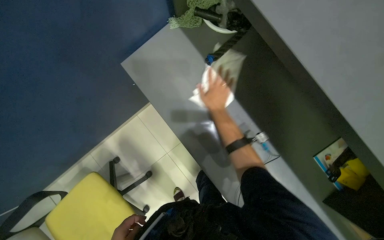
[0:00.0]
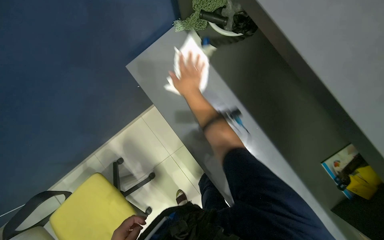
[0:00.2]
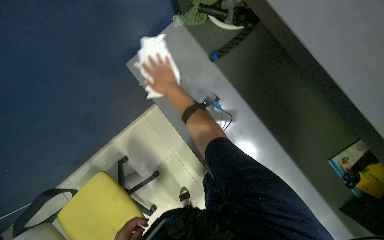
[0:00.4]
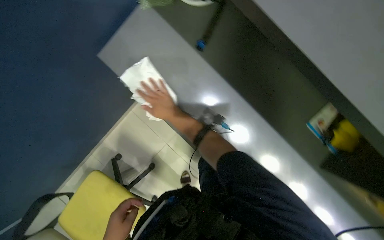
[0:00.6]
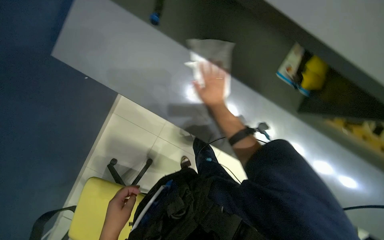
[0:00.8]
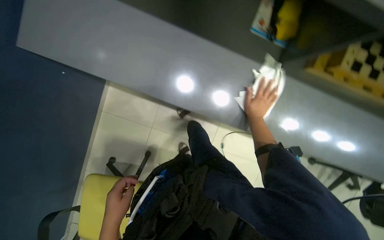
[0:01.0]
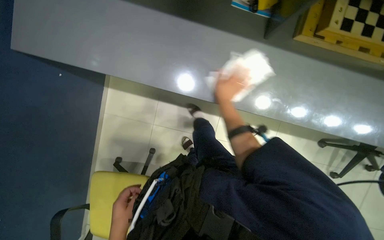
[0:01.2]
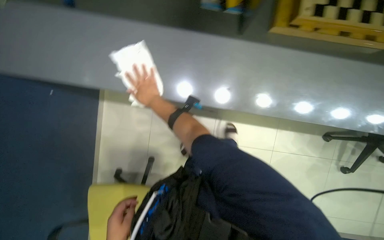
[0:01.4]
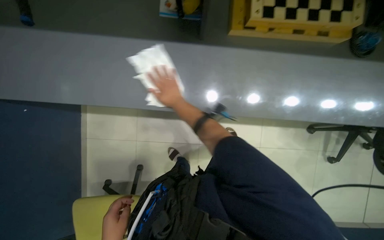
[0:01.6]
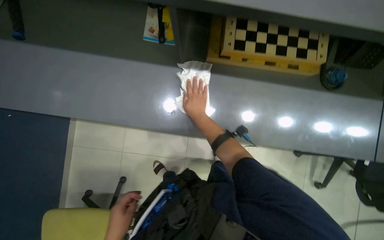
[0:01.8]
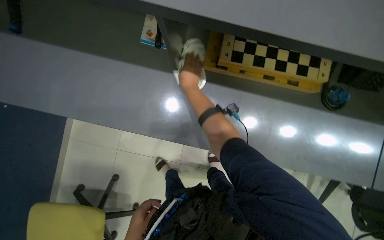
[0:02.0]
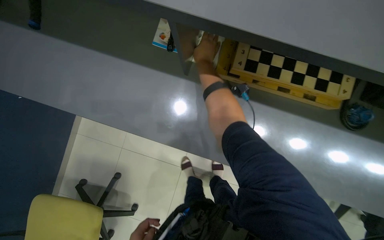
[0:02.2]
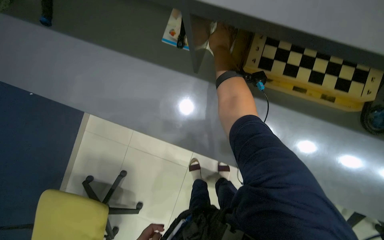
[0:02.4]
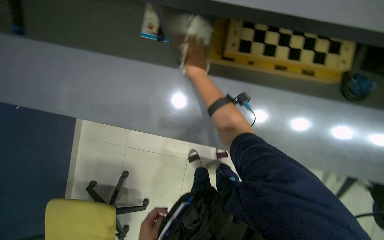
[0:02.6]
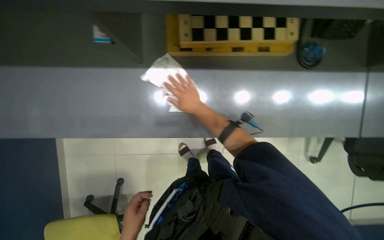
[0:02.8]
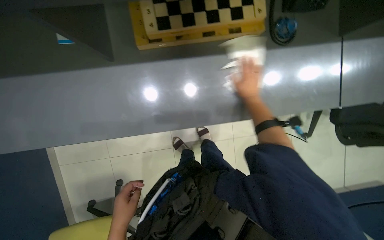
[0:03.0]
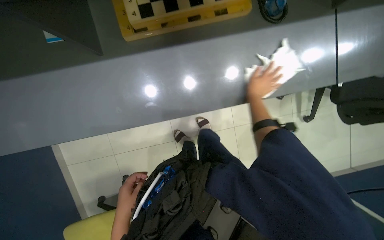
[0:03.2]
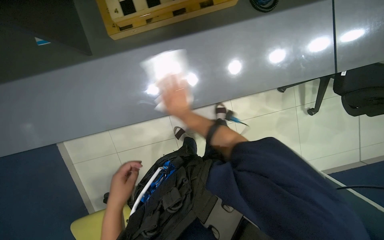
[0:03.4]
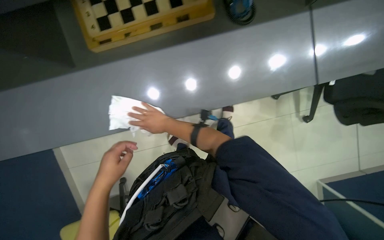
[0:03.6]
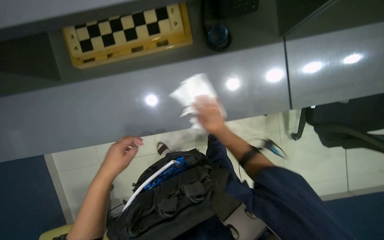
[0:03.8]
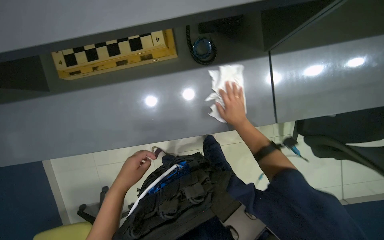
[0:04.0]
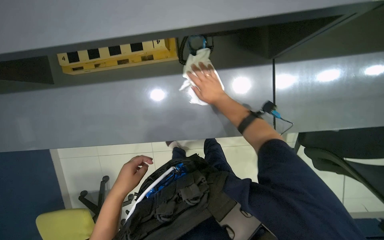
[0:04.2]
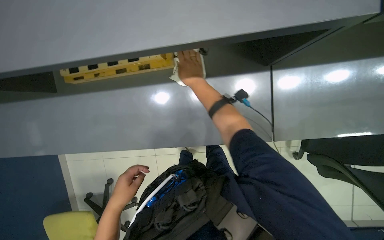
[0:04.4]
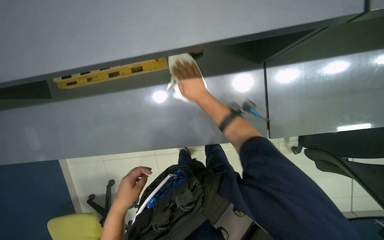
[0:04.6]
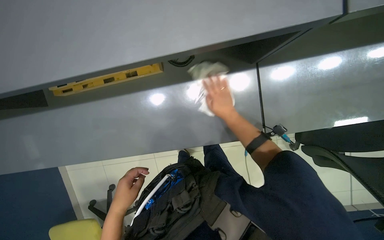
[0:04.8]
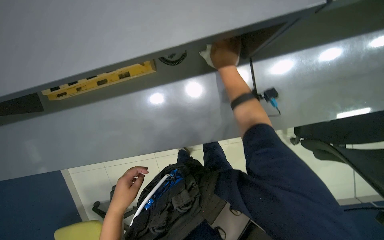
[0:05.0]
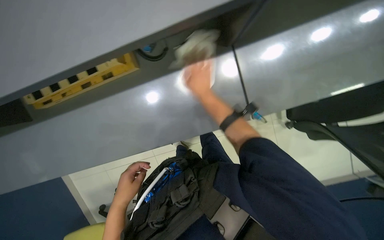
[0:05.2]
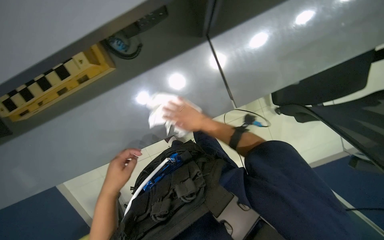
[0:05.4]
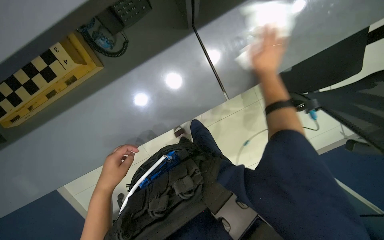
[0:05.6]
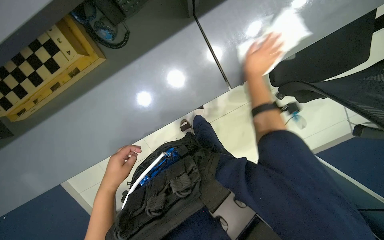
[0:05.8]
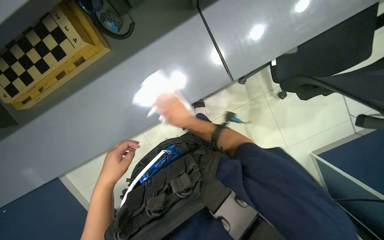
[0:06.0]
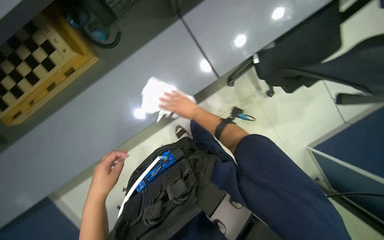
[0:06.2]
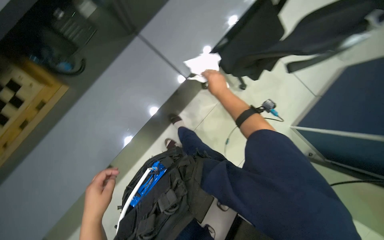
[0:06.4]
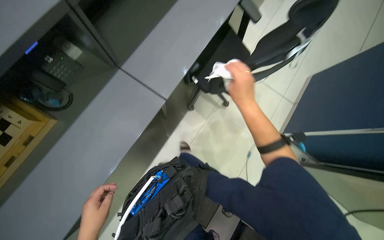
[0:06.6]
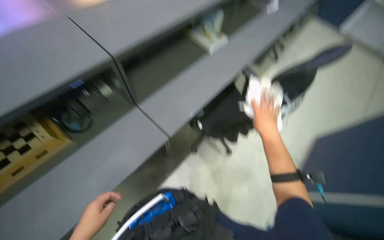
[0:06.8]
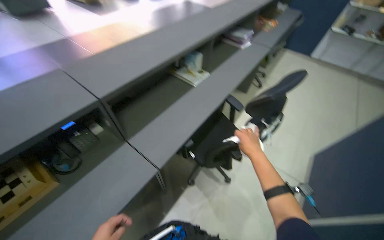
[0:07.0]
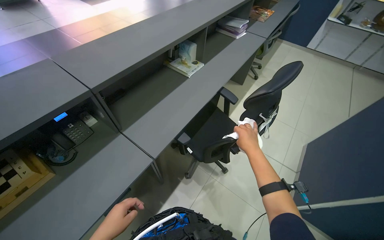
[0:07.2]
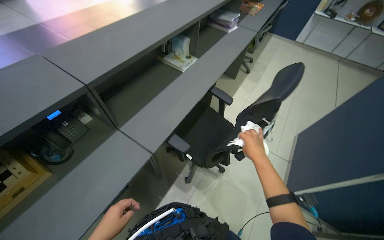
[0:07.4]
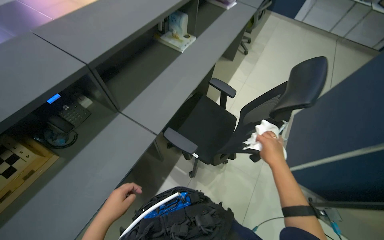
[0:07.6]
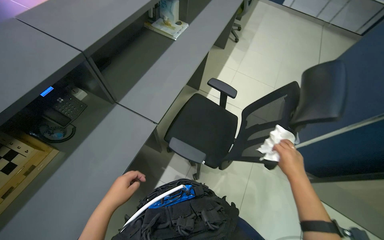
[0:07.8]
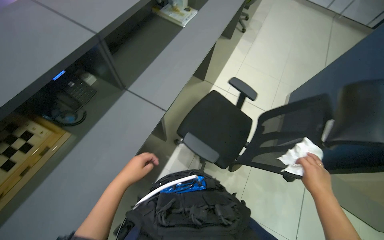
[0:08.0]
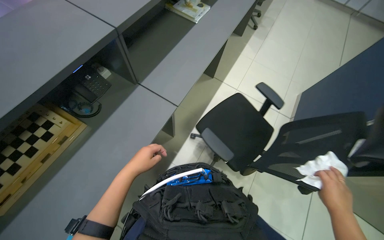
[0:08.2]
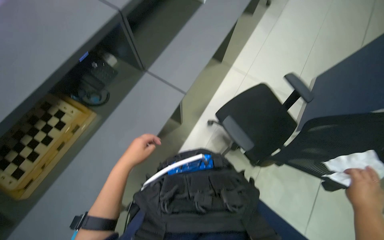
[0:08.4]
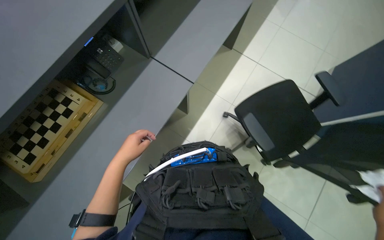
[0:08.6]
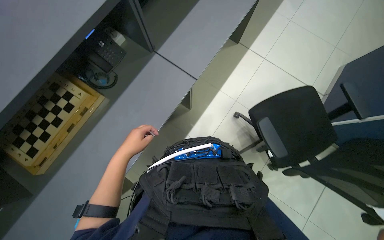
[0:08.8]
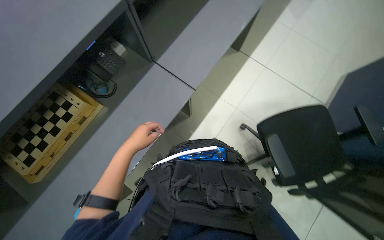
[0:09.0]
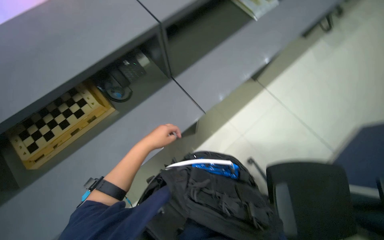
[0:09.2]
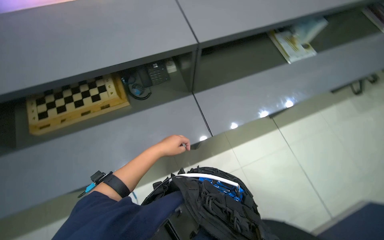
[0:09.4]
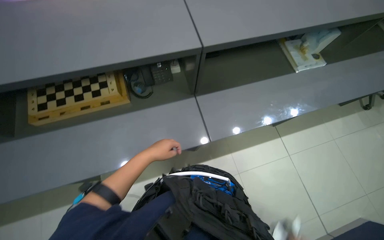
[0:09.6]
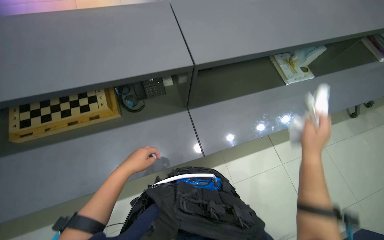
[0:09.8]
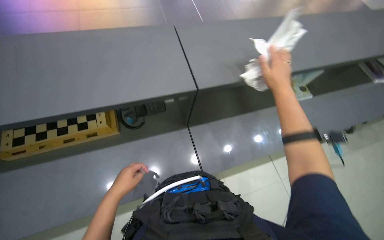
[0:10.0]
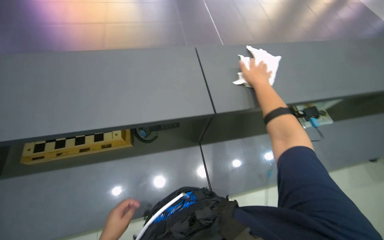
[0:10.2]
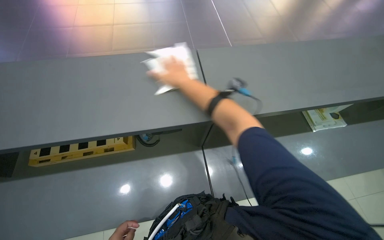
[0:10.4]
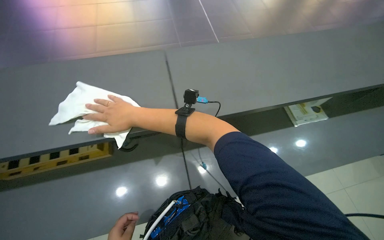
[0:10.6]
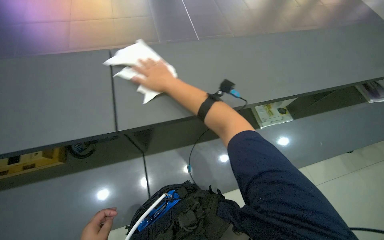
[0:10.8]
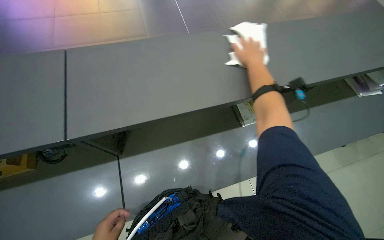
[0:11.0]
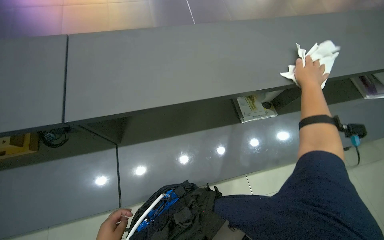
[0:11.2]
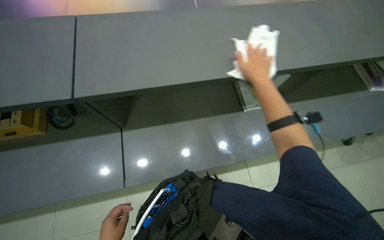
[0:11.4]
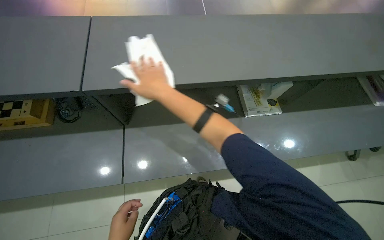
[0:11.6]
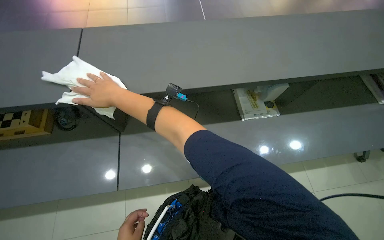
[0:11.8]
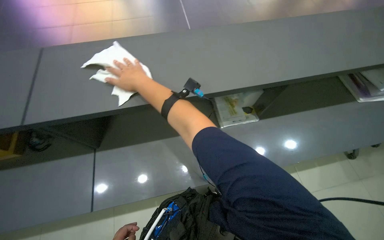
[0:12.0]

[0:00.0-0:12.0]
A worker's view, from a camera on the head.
Job: wiping surfaces.
The whole recording: Wiping desk surface. The worker wipes the long grey desk surface with a white cloth.
0:00.0 to 0:01.6: The head travels roughly 50 cm. The scene rotates counterclockwise by some 50 degrees.
0:03.0 to 0:04.4: The wearer moves to the right, roughly 50 cm.
0:04.4 to 0:06.0: The view tilts some 15 degrees downward. The left hand shifts some 10 cm up the picture, while the right hand moves down the picture, roughly 20 cm, and reaches approximately 40 cm to the right, then returns.
0:06.0 to 0:07.6: The wearer's head swings some 30 degrees to the right. The view tips upward by roughly 30 degrees.
0:07.6 to 0:09.0: The wearer looks roughly 15 degrees further downward.
0:09.0 to 0:10.4: The wearer looks roughly 25 degrees further upward. Everything in view rotates some 35 degrees clockwise.
0:10.4 to 0:12.0: The right hand moves left and right over some 50 cm, changing direction 2 times.

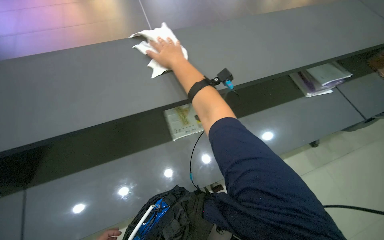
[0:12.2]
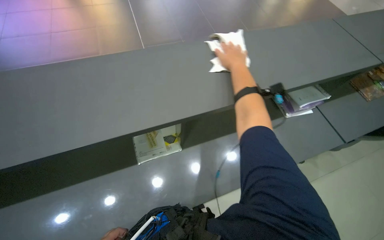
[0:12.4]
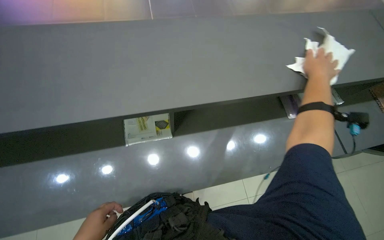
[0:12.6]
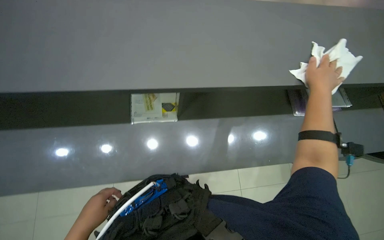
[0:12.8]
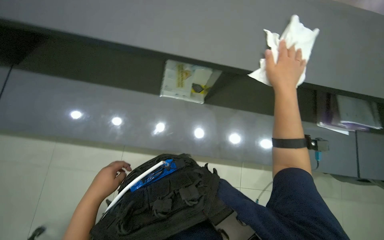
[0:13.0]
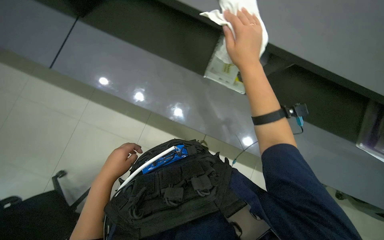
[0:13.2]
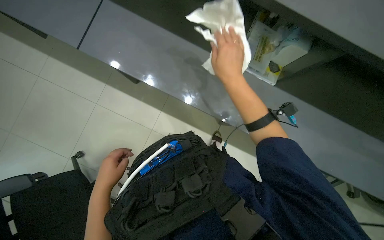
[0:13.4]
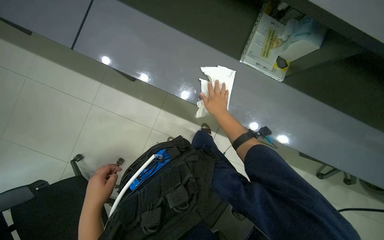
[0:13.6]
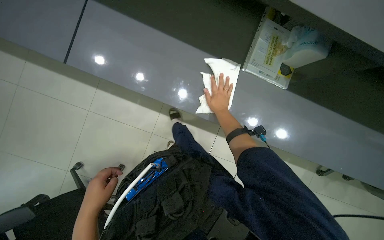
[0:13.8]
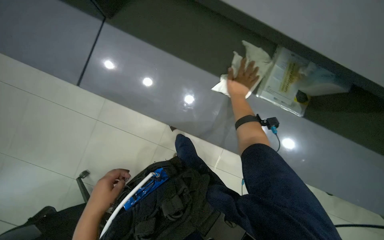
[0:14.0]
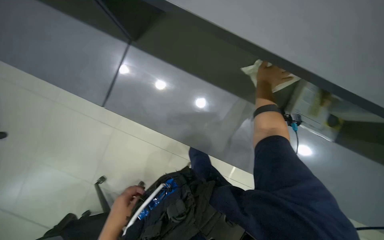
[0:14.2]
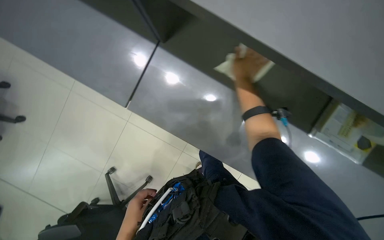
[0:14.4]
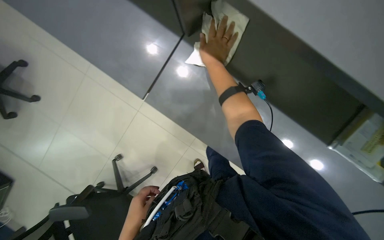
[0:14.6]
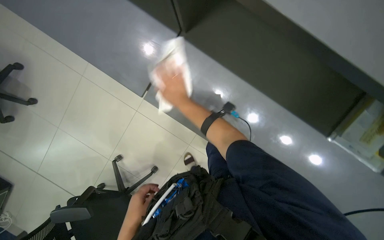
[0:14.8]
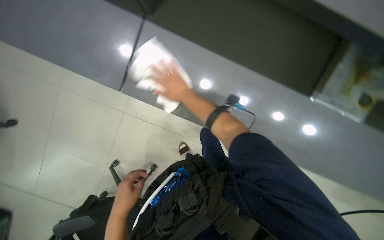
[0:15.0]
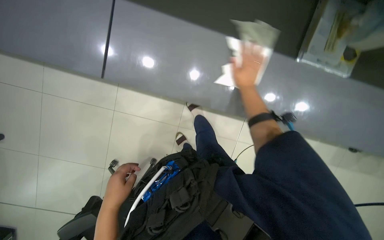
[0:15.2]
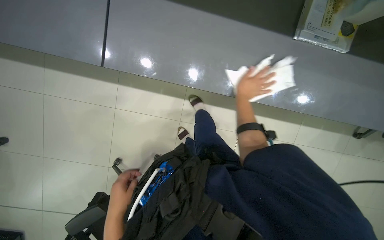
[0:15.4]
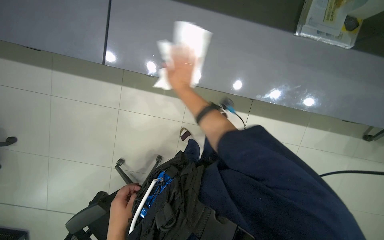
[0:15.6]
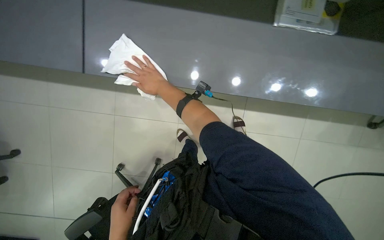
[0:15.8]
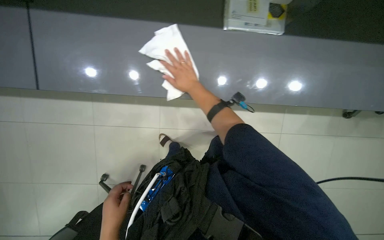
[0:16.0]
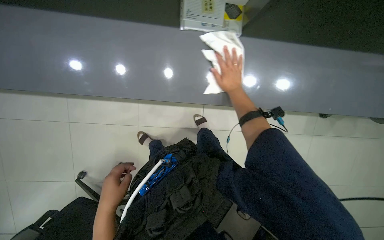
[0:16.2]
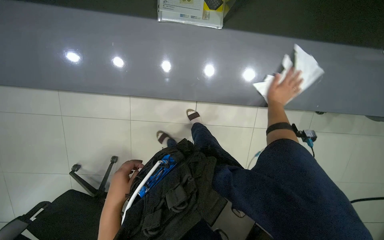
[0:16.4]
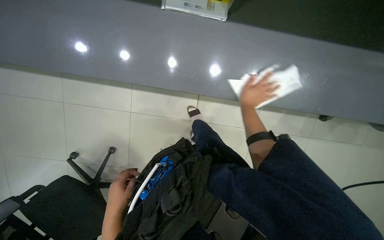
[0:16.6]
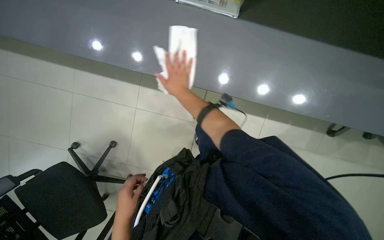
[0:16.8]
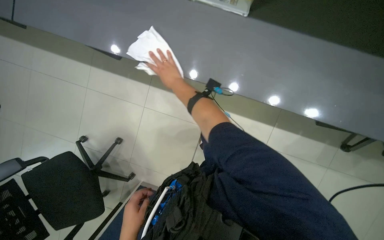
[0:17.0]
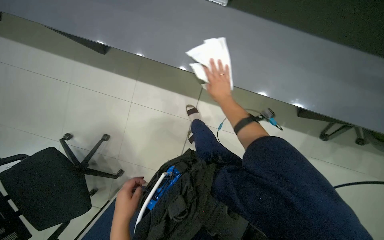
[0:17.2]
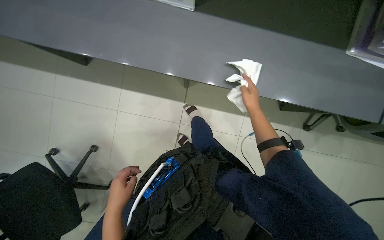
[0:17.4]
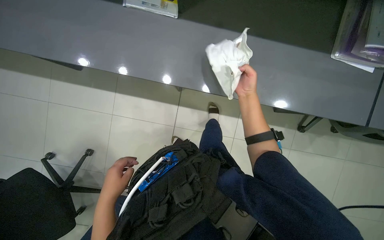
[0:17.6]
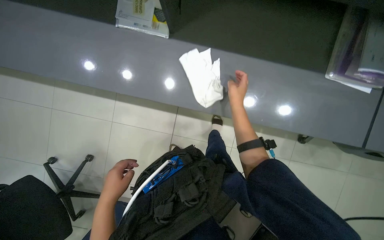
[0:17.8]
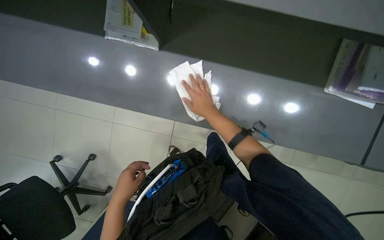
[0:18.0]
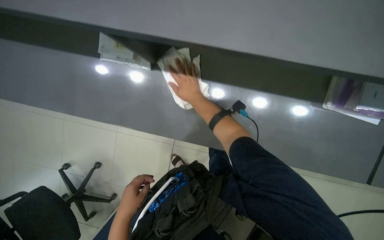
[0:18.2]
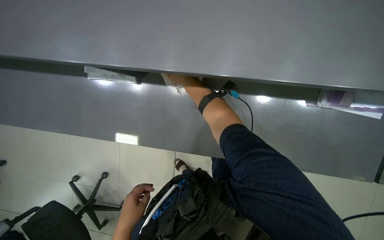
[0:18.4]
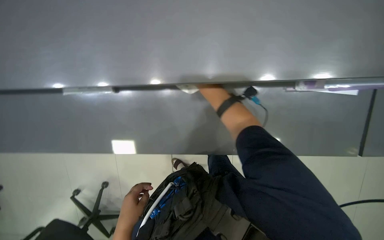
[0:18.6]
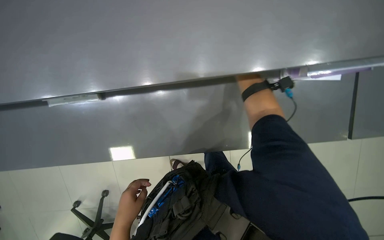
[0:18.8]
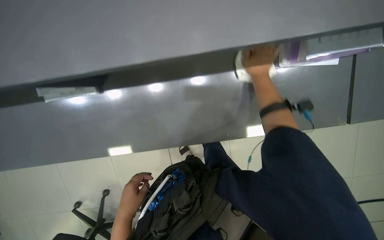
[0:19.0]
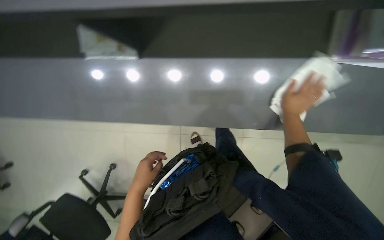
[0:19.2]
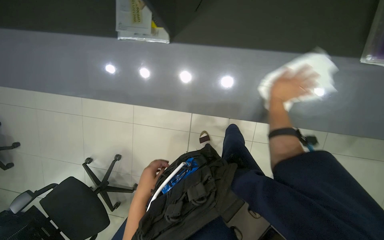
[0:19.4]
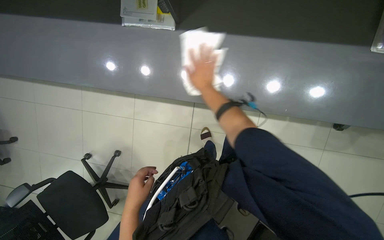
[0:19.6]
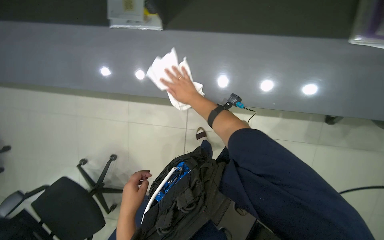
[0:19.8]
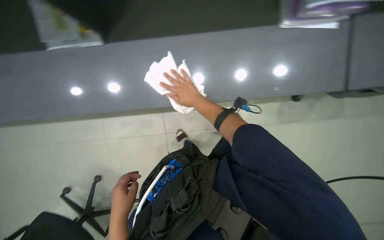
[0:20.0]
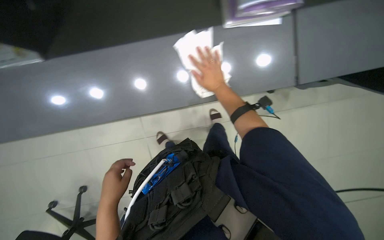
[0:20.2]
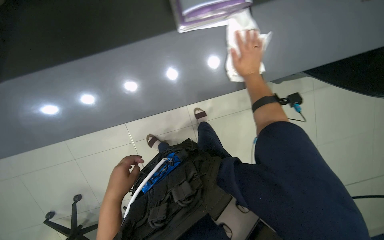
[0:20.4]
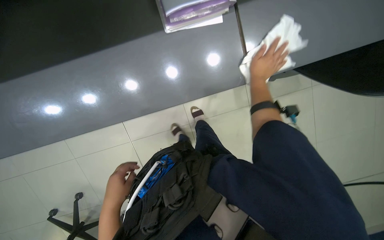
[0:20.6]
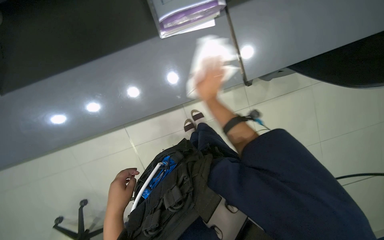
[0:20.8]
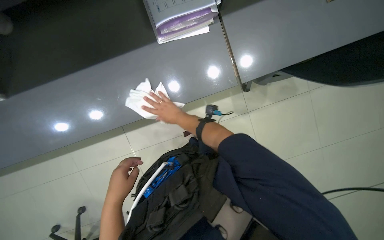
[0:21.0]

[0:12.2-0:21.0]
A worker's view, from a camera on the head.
Job: wiping surfaces.
The whole recording: Wiping desk surface. The worker wipes the long grey desk surface with a white cloth.
0:12.2 to 0:13.6: The wearer looks some 30 degrees further to the left. The camera pitches downward, by roughly 20 degrees.
0:13.6 to 0:15.2: The right hand moves left and right over some 30 cm, changing direction 2 times, while the left hand moves approximately 10 cm down the picture and comes back.
0:15.2 to 0:16.6: The camera travels to the right, some 50 cm.
0:16.6 to 0:18.0: The right hand goes roughly 20 cm nearer to the camera.
